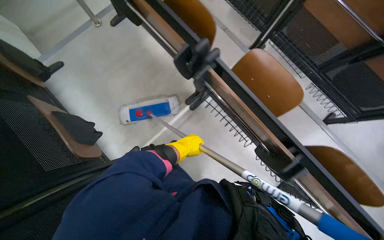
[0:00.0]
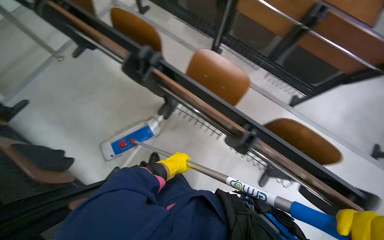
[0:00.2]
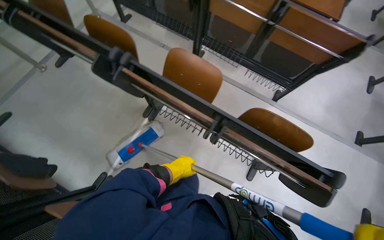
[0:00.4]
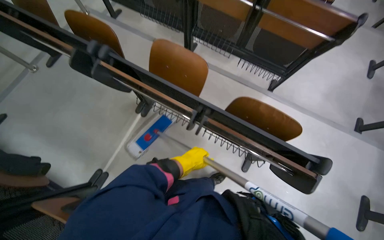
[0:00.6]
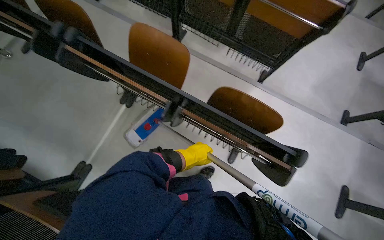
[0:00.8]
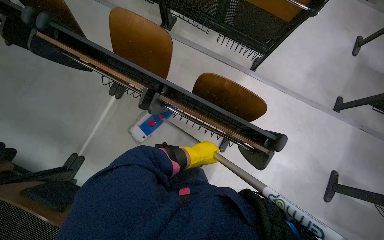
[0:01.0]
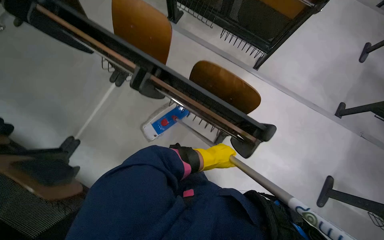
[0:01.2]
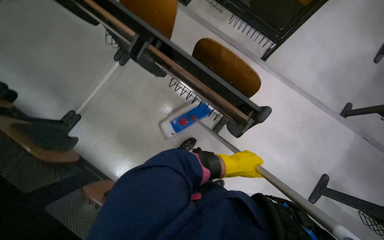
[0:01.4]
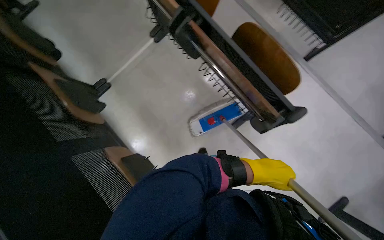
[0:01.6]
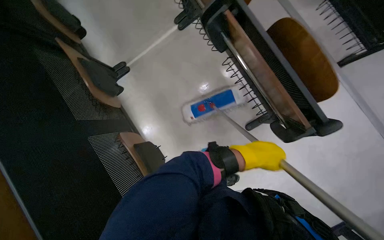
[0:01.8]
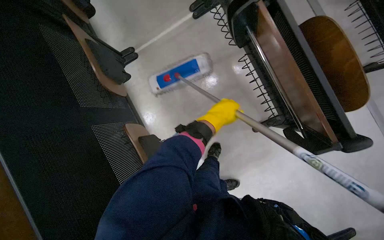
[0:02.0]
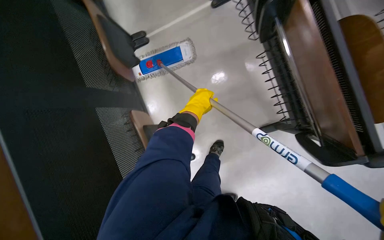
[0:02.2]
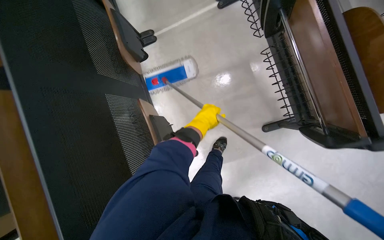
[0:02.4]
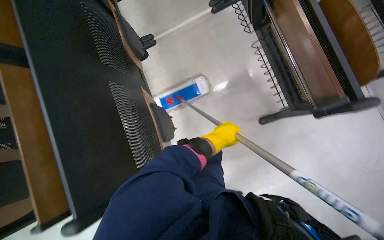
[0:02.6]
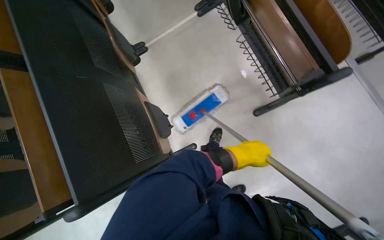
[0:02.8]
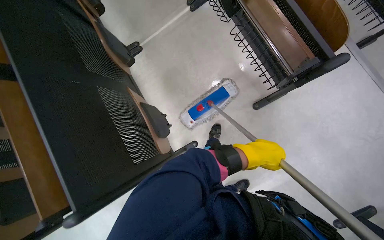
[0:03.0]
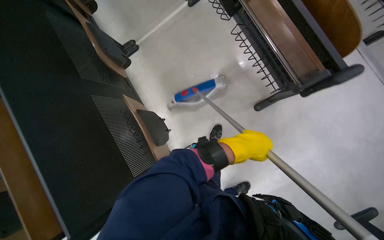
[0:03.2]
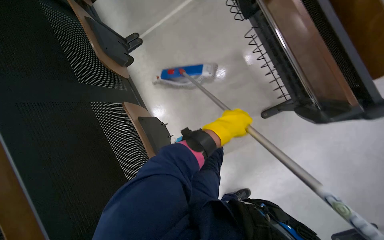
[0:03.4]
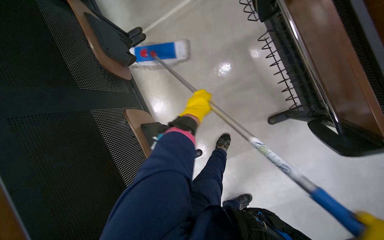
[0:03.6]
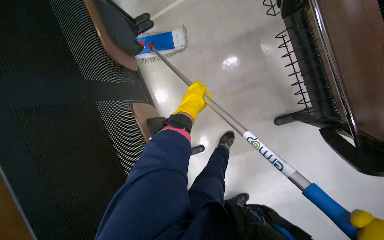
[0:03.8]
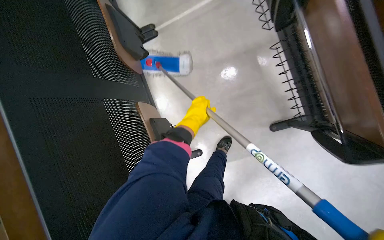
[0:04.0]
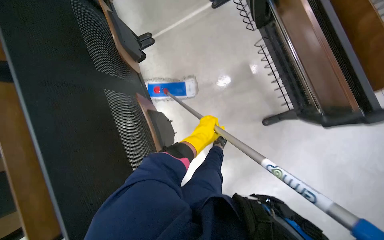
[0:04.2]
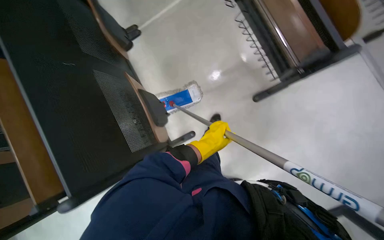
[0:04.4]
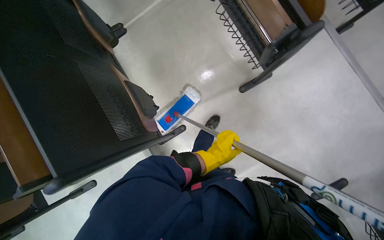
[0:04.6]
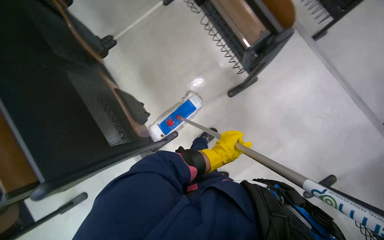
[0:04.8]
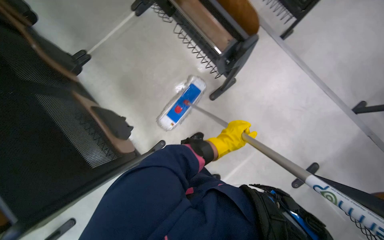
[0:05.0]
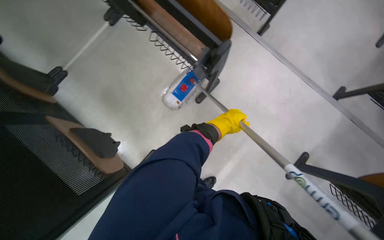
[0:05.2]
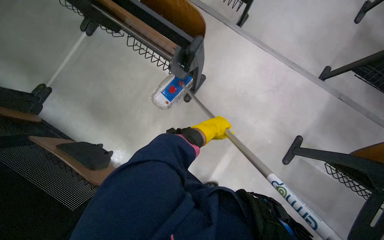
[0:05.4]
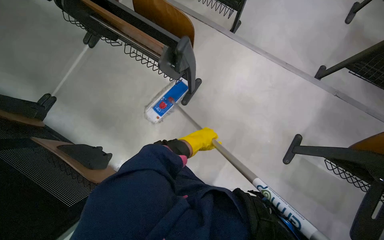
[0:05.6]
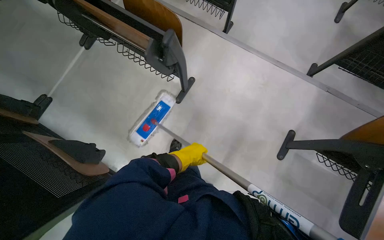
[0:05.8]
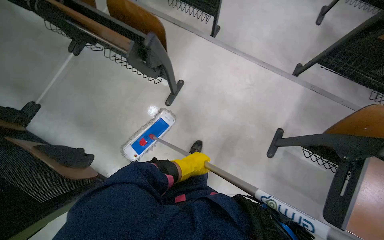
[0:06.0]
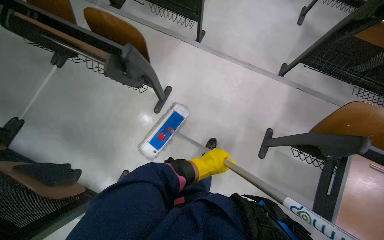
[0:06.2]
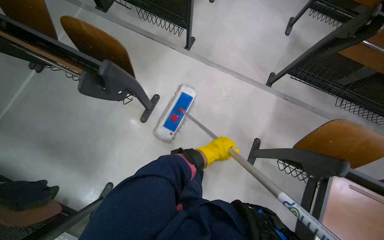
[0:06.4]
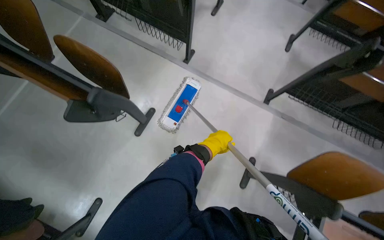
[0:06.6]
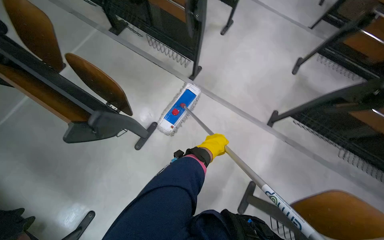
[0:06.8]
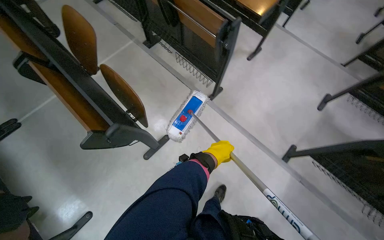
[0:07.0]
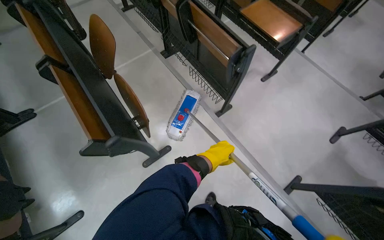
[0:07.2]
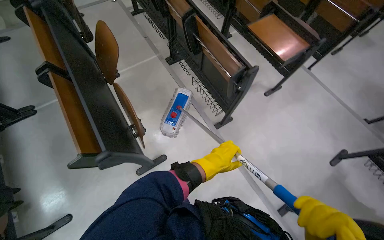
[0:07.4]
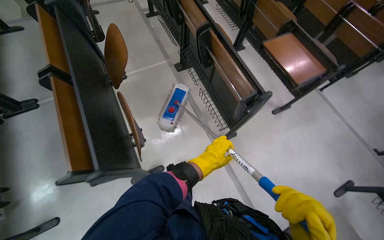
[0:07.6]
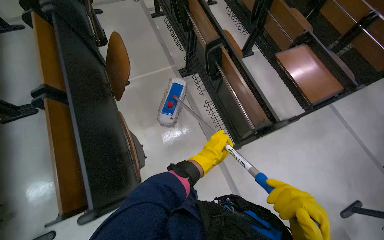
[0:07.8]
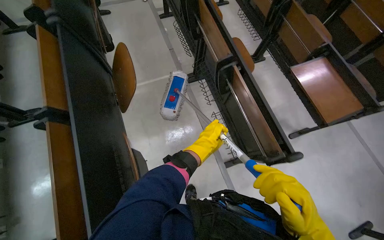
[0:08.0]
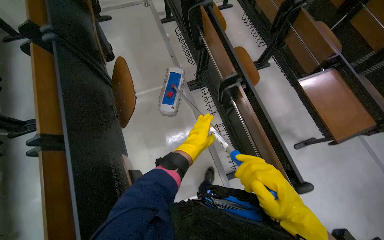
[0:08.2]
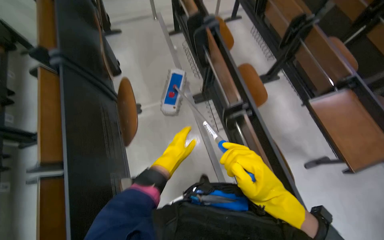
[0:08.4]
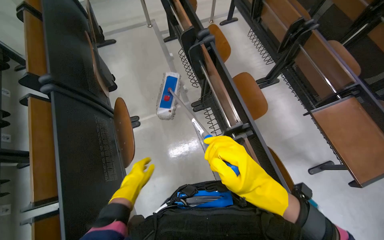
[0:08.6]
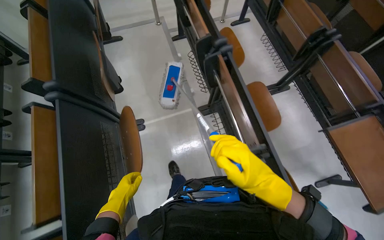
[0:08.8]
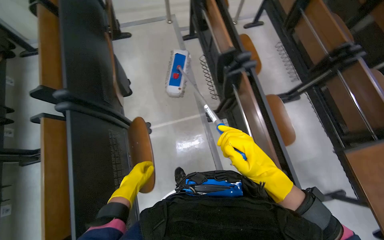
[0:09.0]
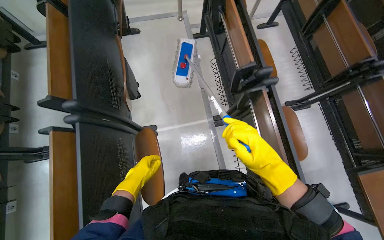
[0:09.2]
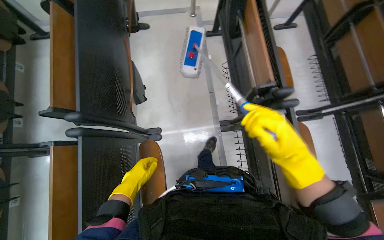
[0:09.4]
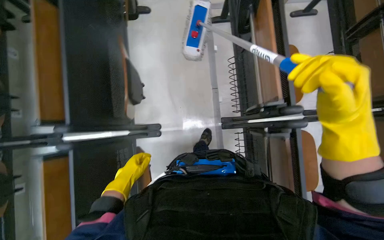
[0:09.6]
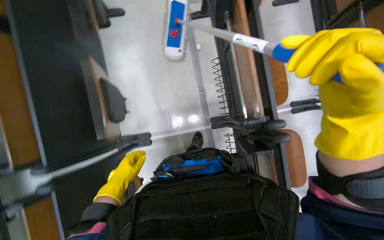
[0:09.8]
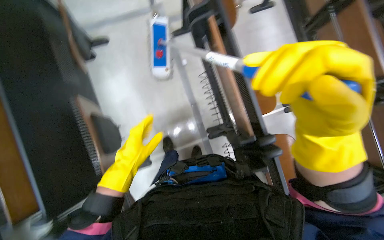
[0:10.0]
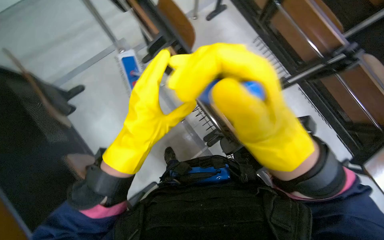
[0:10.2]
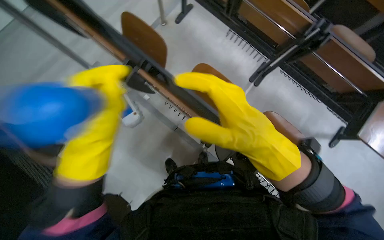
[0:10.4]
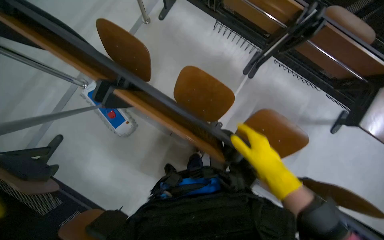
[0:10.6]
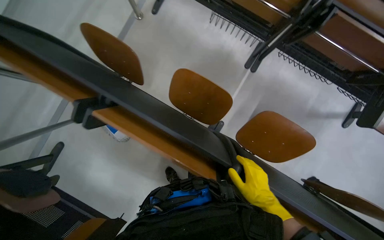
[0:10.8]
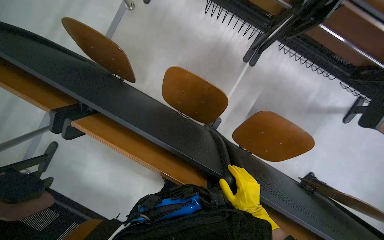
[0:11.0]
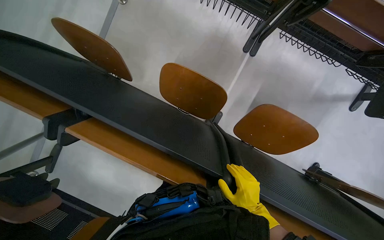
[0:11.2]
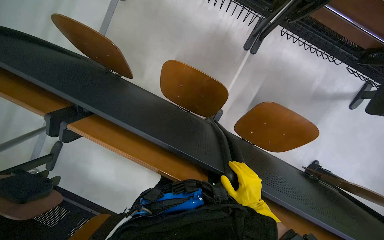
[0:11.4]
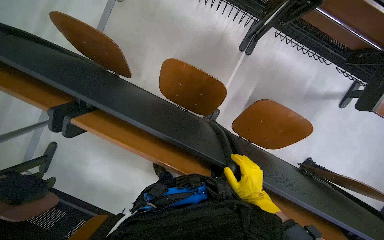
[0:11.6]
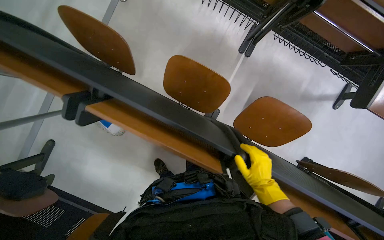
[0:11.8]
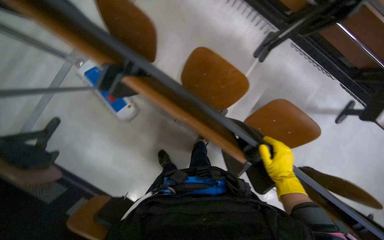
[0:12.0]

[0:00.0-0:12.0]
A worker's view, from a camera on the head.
Job: organizing items.
The whole recording: Folding up lecture hall desks. The worker folds up the desks attached to the lecture hall seats.
0:00.0 to 0:01.6: The camera travels approximately 70 cm.
0:01.6 to 0:03.0: The left hand reaches approximately 30 cm to the left, then returns.
0:03.0 to 0:04.4: The left hand goes roughly 20 cm to the left and farther from the camera.
0:04.4 to 0:06.0: The camera is carried approximately 40 cm. The head rotates roughly 40 degrees to the right.
0:06.0 to 0:07.6: The head travels roughly 70 cm. The camera pitches upward, by about 15 degrees. The scene rotates clockwise by approximately 35 degrees.
0:07.6 to 0:09.0: The camera travels roughly 90 cm.
0:09.0 to 0:10.4: The wearer moves about 70 cm. The view tips downward by approximately 10 degrees. Everything in view rotates about 35 degrees counterclockwise.
0:10.4 to 0:12.0: The right hand shifts some 40 cm farther from the camera and to the right.

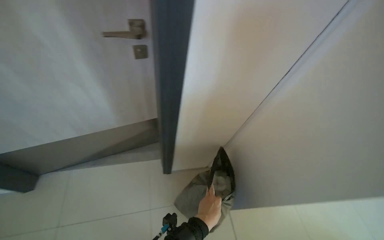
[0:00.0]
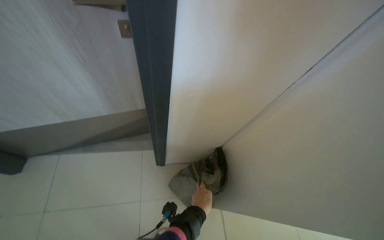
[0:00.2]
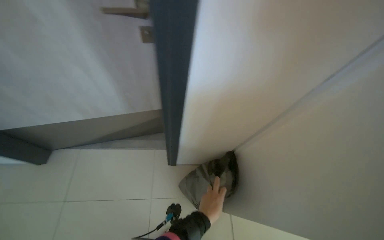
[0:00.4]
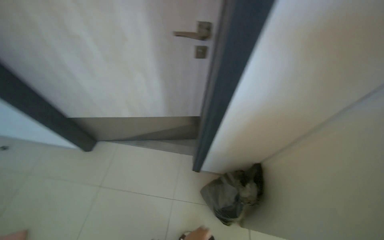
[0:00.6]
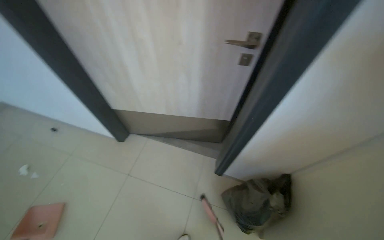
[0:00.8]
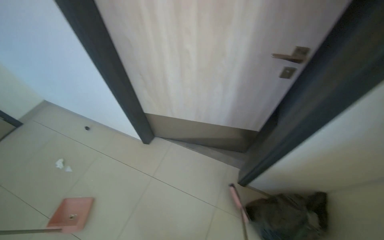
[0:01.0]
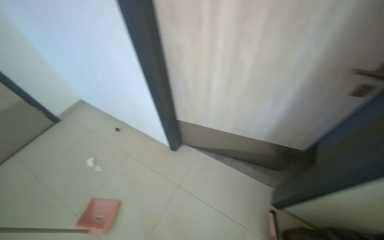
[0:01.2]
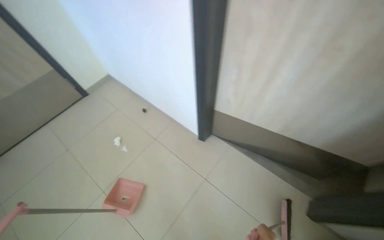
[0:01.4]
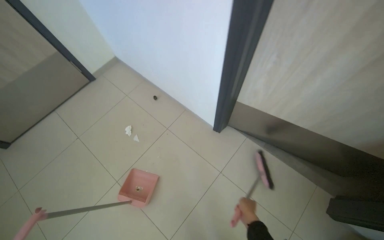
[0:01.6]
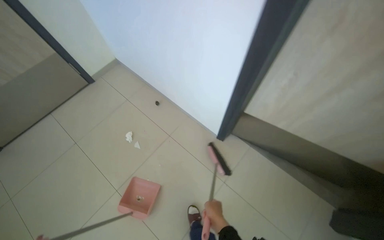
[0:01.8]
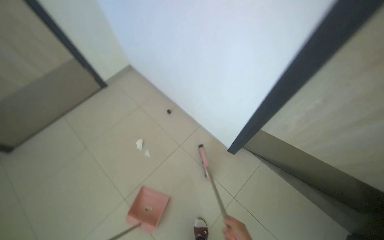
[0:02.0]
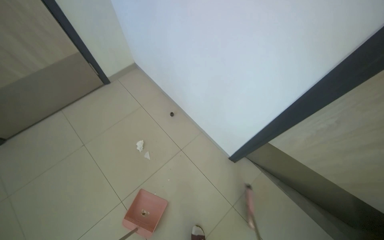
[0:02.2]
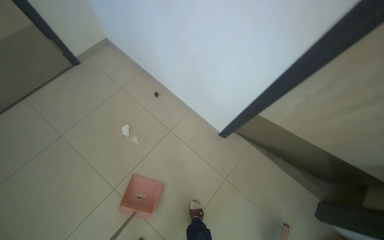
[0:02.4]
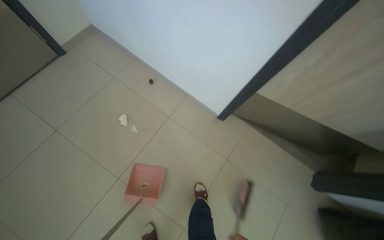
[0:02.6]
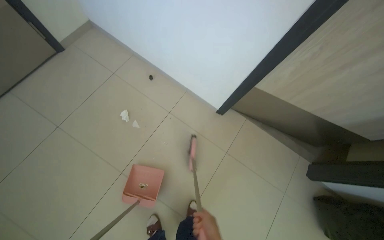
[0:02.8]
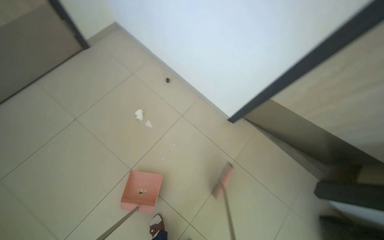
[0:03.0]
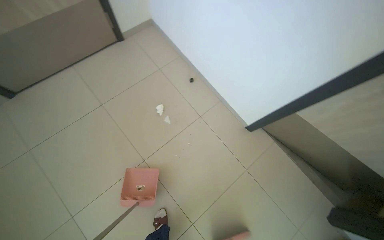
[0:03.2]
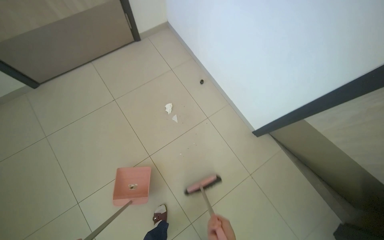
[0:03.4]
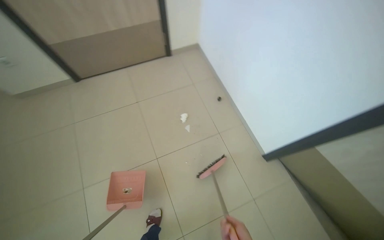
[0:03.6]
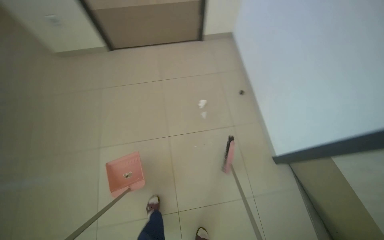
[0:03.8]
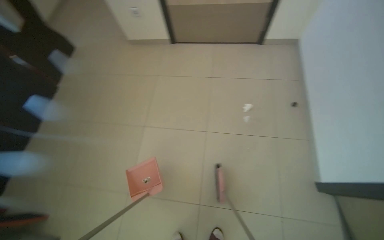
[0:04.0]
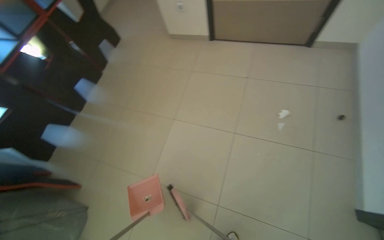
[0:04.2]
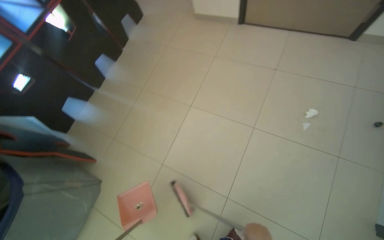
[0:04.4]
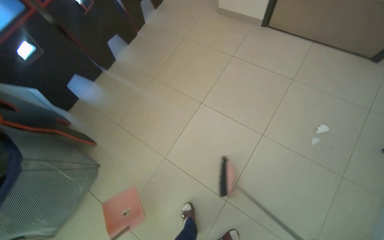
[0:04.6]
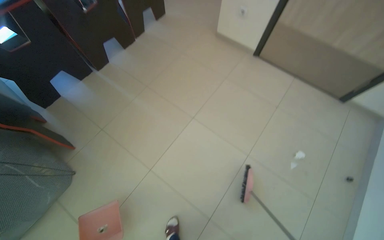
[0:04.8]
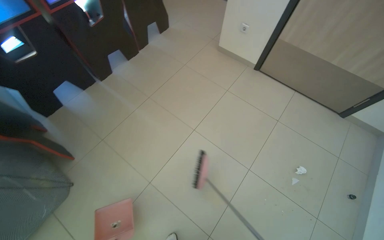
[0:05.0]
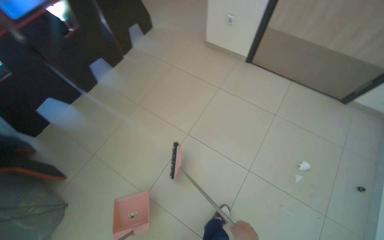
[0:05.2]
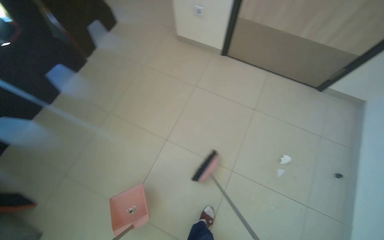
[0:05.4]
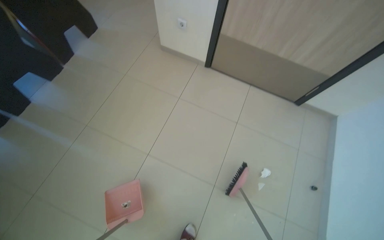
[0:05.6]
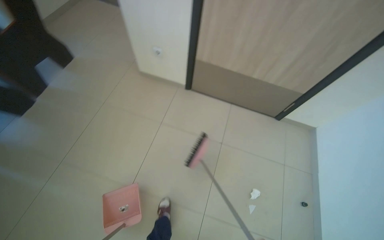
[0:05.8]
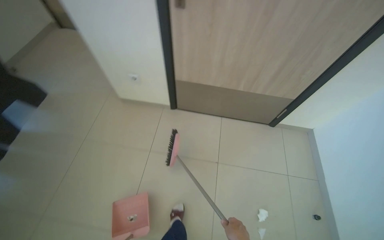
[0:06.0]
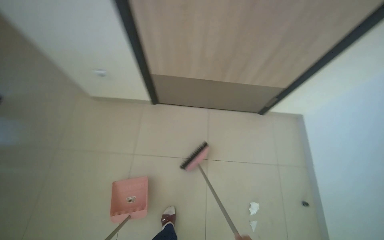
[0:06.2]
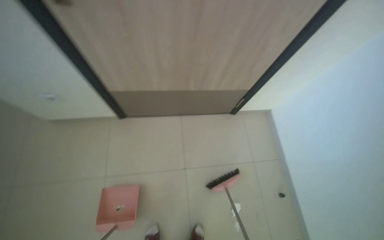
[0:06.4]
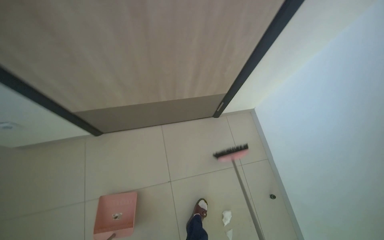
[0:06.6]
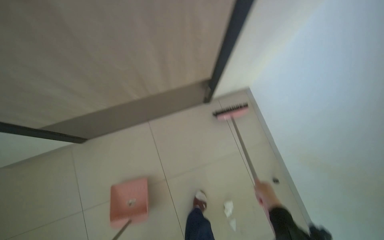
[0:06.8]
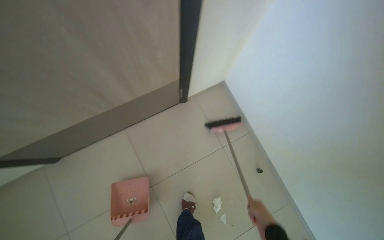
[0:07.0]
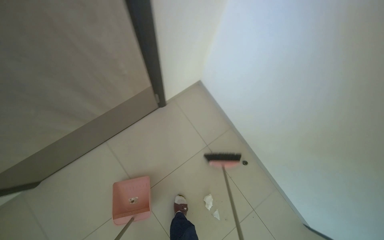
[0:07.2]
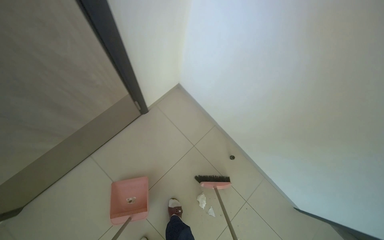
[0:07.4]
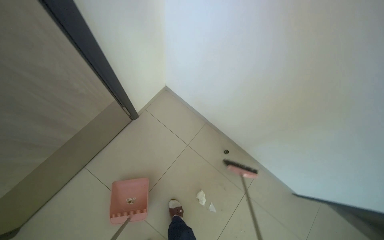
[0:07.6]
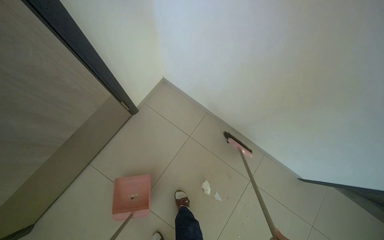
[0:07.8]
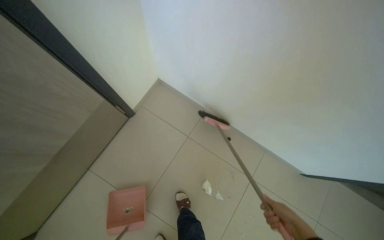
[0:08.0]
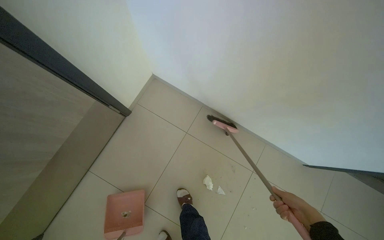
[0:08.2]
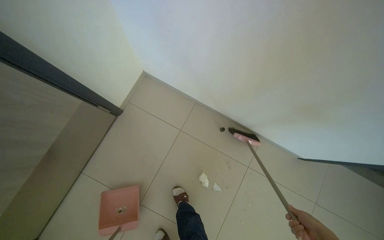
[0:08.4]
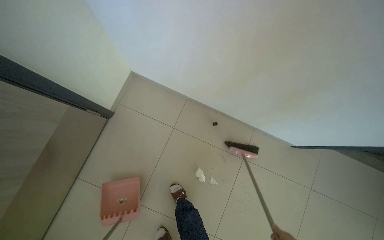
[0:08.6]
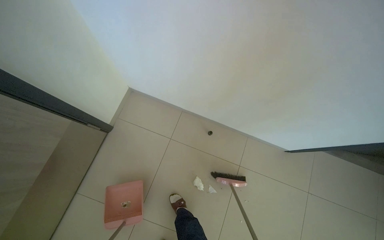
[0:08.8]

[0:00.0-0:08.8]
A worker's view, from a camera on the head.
Job: sweeping floor.
The whole recording: Sweeping floor with broom and dustpan. The worker sweeps debris from the floor with a broom and collects it into a dustpan.
0:00.0 to 0:01.4: The camera is carried some 60 cm. The wearer's head swings approximately 50 degrees to the left.
0:01.4 to 0:03.0: The camera travels approximately 50 cm. The view tips downward by some 15 degrees.
0:03.0 to 0:04.4: The head rotates approximately 75 degrees to the left.
0:04.4 to 0:05.8: The camera is carried about 60 cm. The camera sweeps to the right, by roughly 20 degrees.
0:05.8 to 0:07.4: The wearer moves roughly 70 cm. The wearer looks about 45 degrees further to the right. The view tips downward by about 15 degrees.
